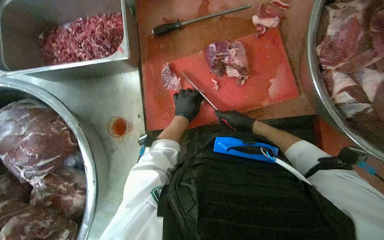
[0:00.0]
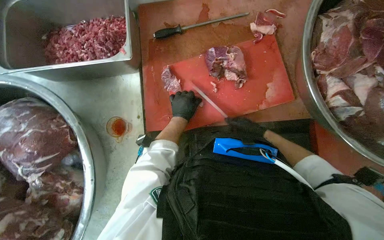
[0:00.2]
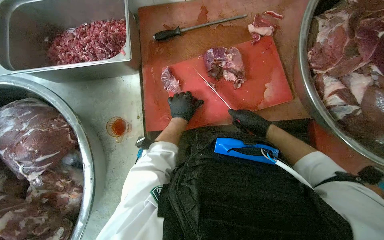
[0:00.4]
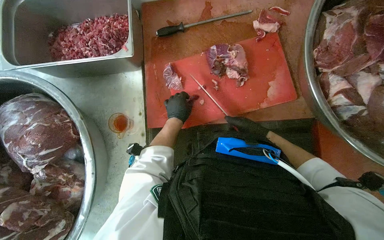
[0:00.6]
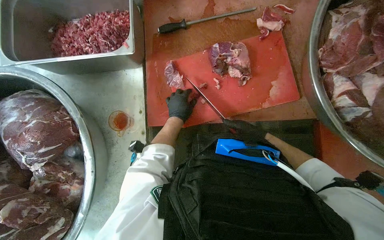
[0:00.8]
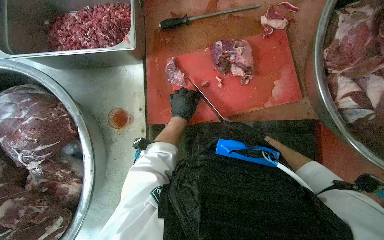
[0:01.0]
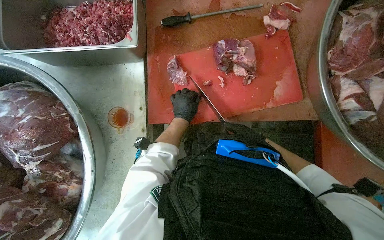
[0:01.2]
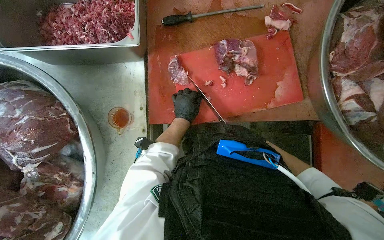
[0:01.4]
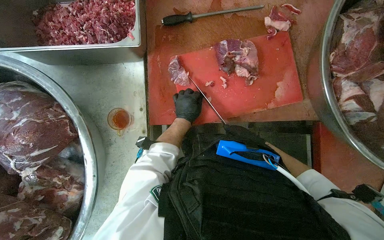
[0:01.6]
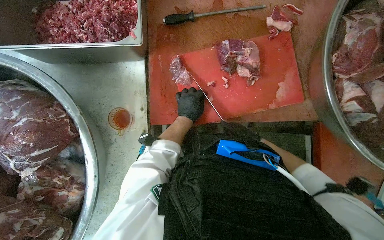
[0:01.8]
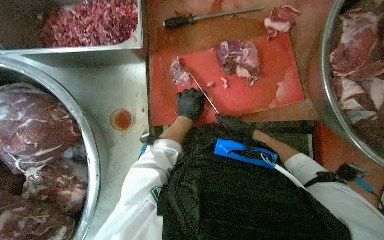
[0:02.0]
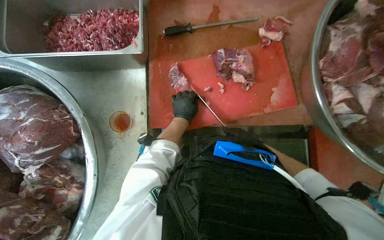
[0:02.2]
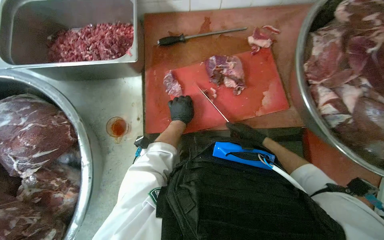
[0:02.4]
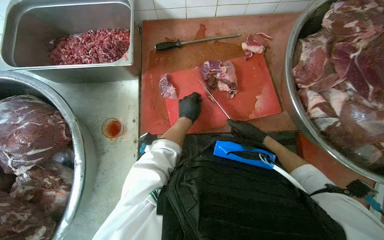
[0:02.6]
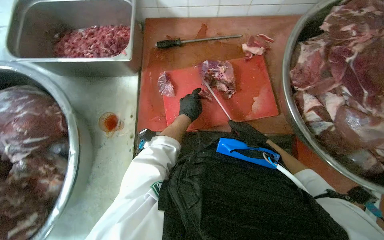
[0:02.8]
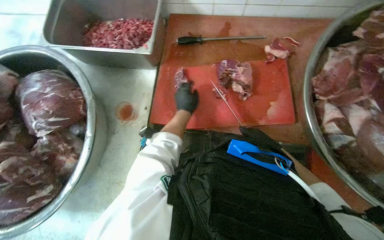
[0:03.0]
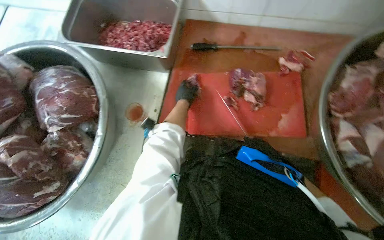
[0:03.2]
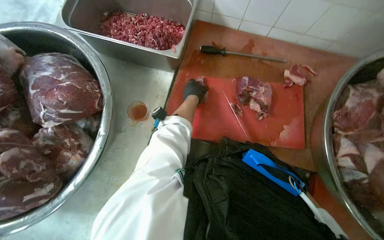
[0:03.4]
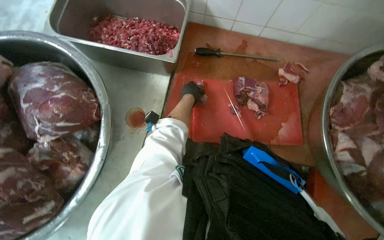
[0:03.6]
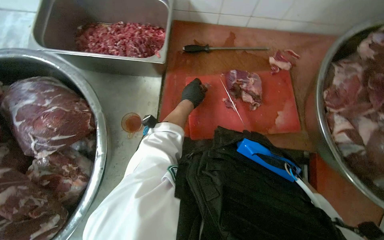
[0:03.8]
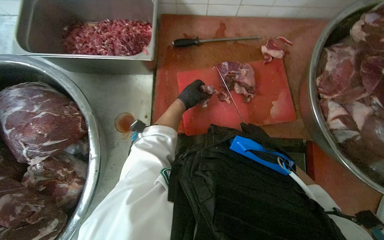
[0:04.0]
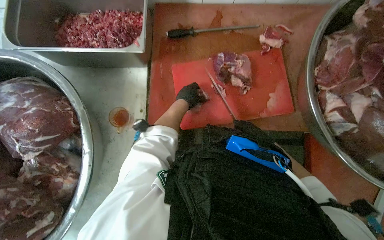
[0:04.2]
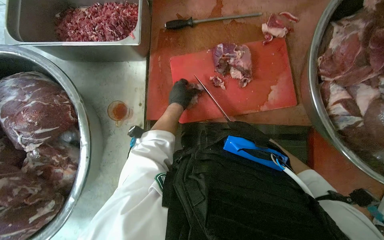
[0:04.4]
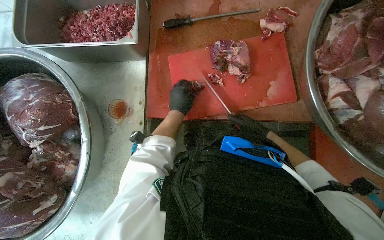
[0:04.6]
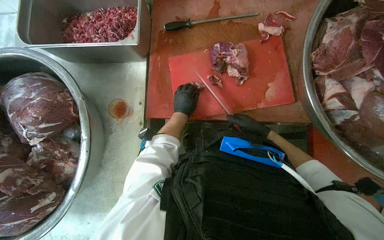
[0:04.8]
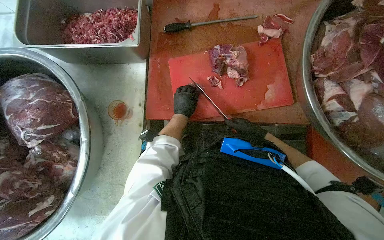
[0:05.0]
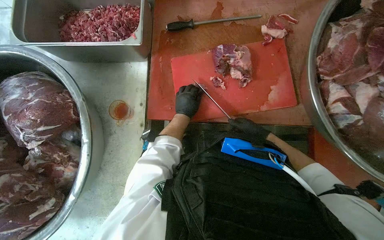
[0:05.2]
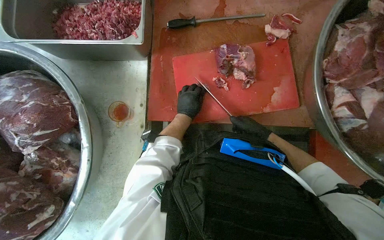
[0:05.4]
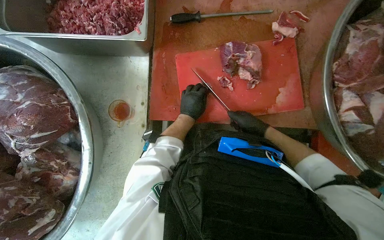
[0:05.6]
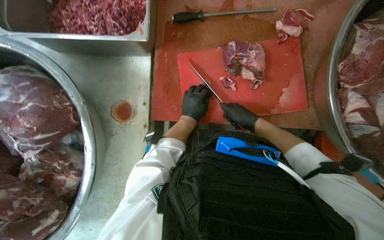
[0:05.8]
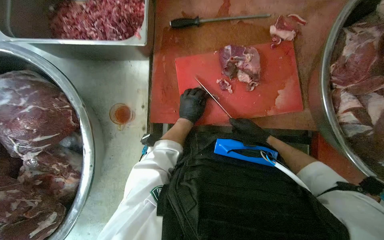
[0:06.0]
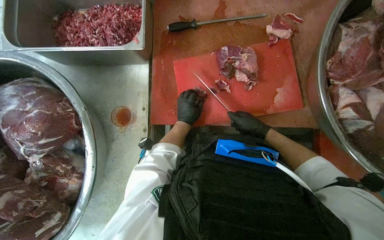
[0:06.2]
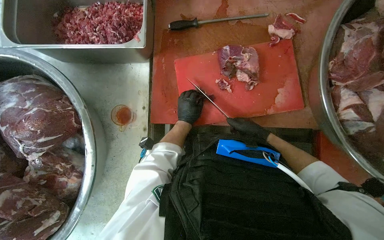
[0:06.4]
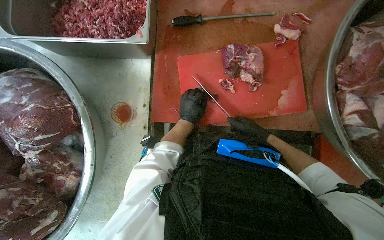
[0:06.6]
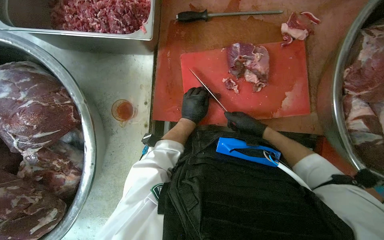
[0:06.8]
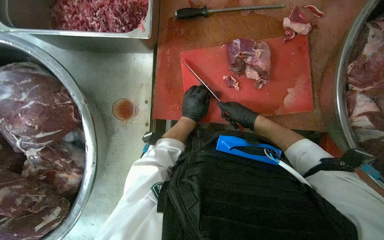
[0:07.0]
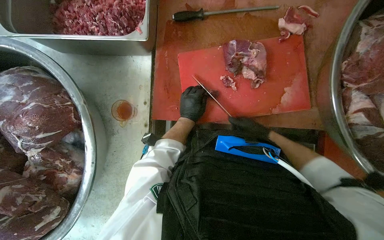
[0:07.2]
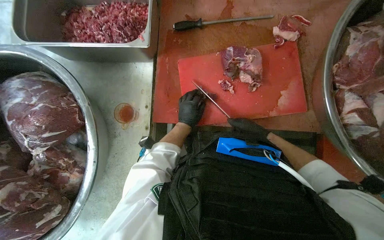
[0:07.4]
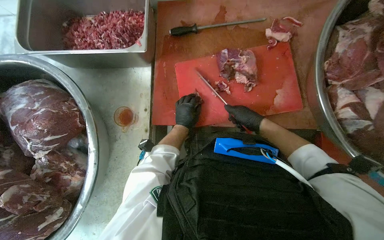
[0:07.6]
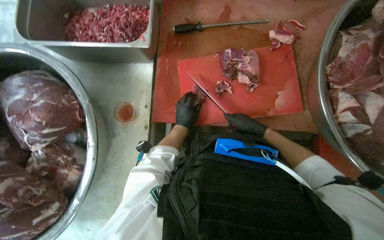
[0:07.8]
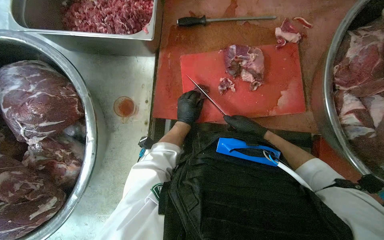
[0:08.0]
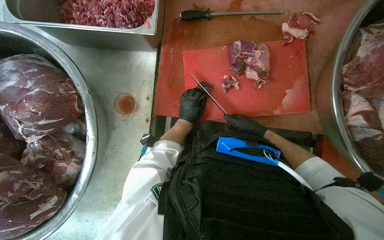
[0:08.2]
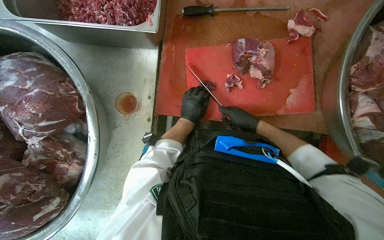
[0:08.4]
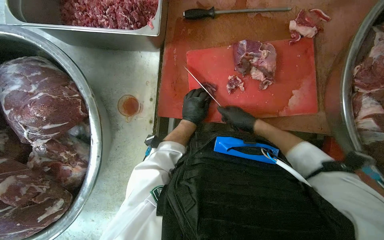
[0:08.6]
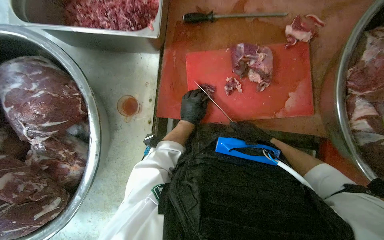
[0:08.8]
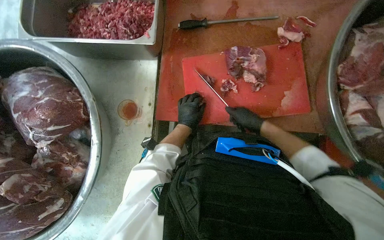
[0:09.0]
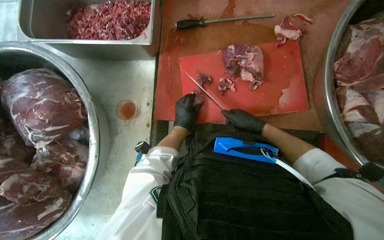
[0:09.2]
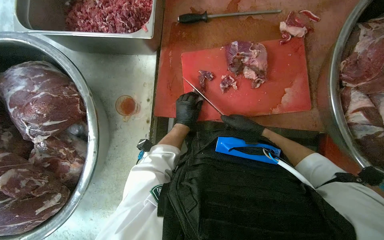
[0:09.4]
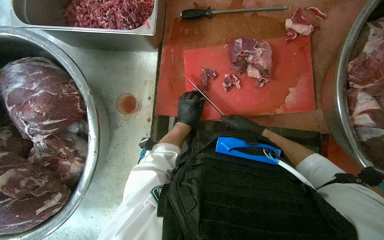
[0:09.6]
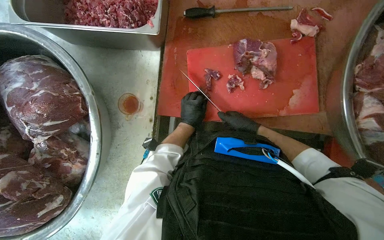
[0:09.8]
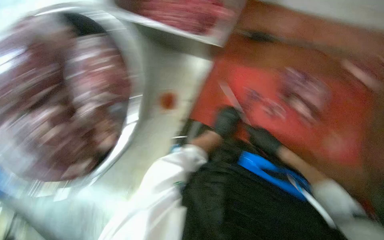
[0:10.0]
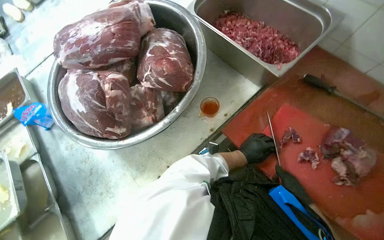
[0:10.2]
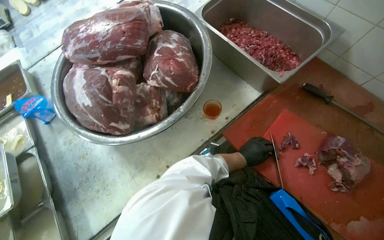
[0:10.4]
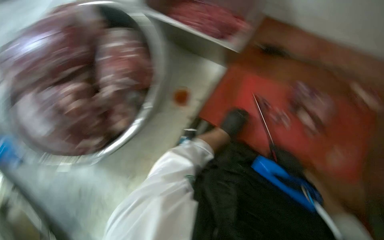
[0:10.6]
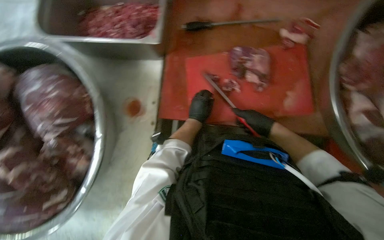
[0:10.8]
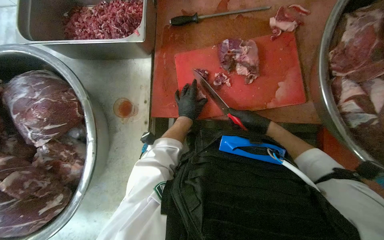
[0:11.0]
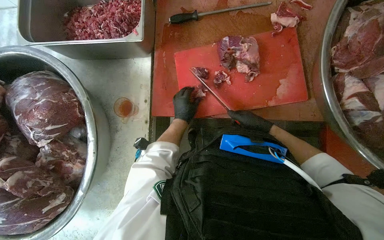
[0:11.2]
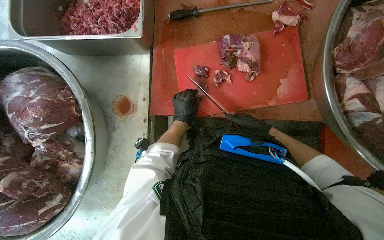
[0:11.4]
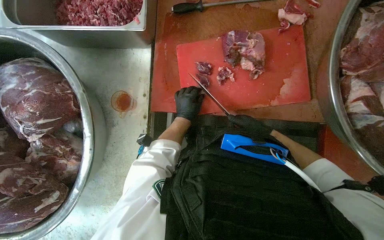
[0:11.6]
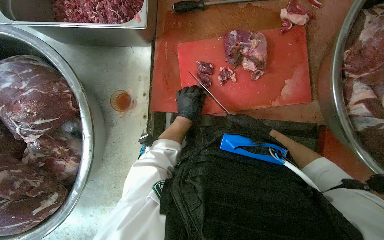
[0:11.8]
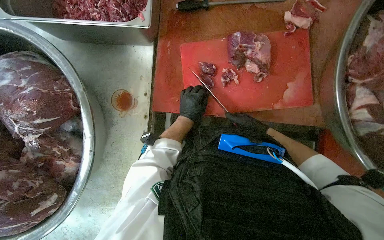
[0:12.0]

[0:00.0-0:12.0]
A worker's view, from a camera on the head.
Job: preparing food.
The whole recording: Cutting meat on board. The worker cuts large pieces of meat into smaller portions on a red cutting board.
0:00.0 to 0:01.6: The right hand moves farther from the camera, down the picture and to the right, some 15 cm.
0:04.4 to 0:06.0: The right hand goes roughly 10 cm nearer to the camera.
0:06.0 to 0:09.0: The hands make small movements and keep their place.
0:09.0 to 0:10.4: The left hand shifts approximately 20 cm to the right, down the picture and nearer to the camera. The right hand moves to the right and down the picture, approximately 15 cm.
0:10.4 to 0:12.0: The wearer looks about 45 degrees further to the right. The view tilts approximately 10 degrees downward.

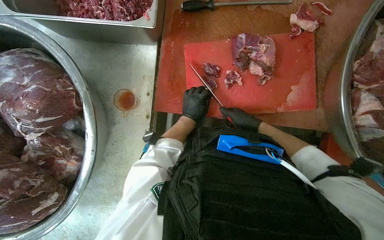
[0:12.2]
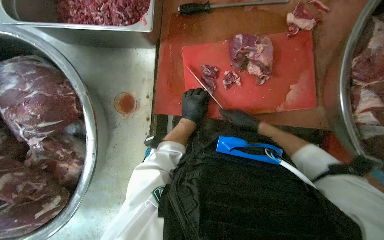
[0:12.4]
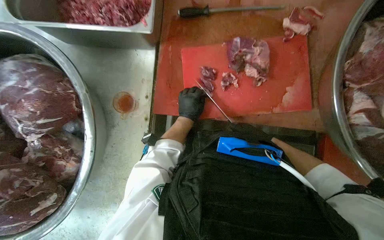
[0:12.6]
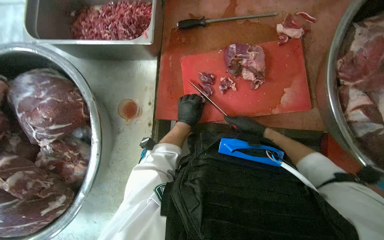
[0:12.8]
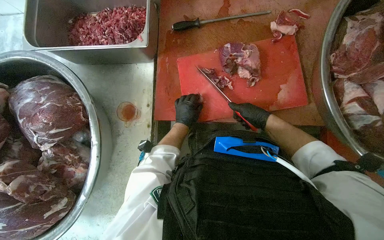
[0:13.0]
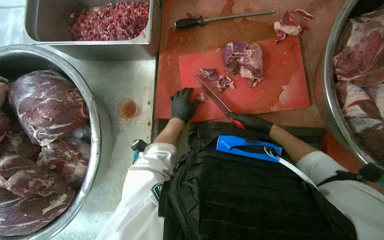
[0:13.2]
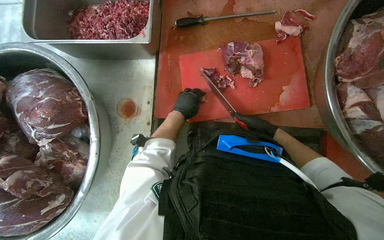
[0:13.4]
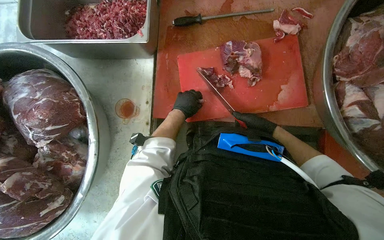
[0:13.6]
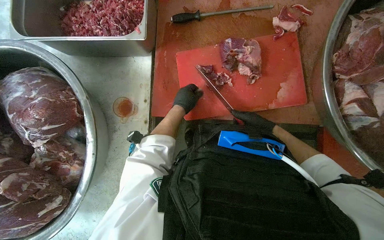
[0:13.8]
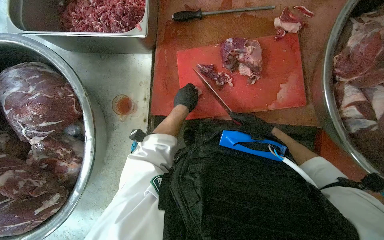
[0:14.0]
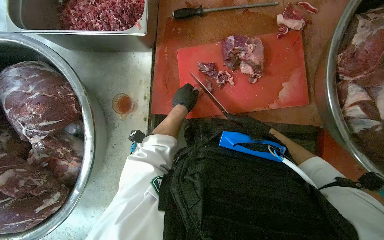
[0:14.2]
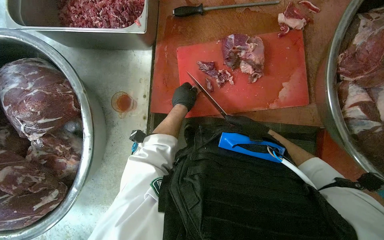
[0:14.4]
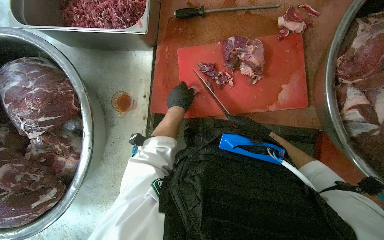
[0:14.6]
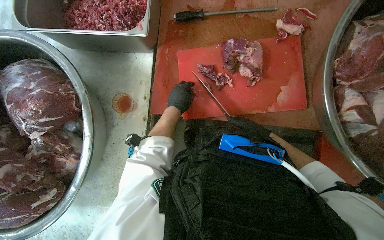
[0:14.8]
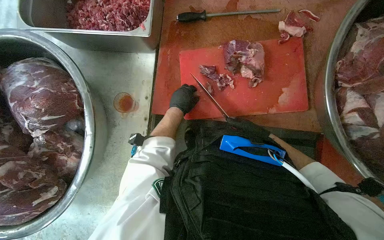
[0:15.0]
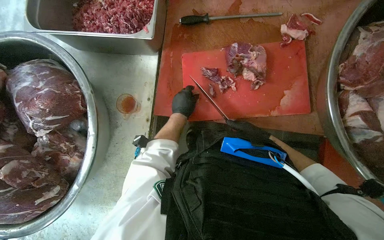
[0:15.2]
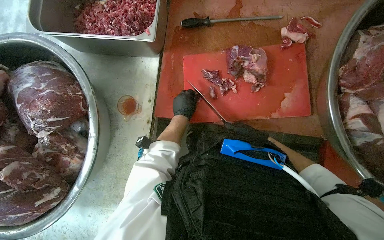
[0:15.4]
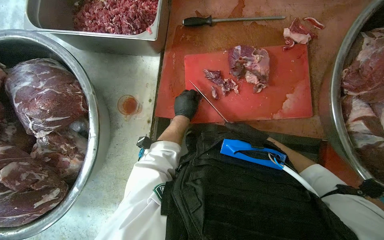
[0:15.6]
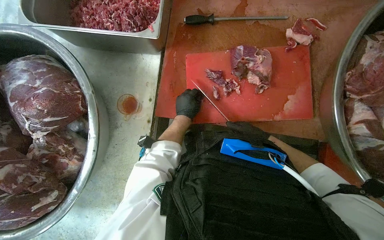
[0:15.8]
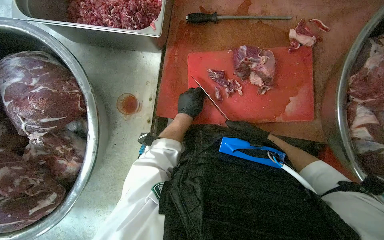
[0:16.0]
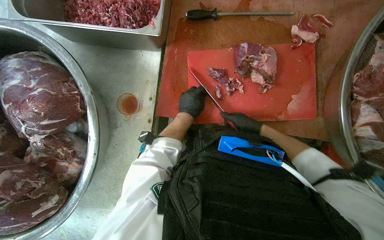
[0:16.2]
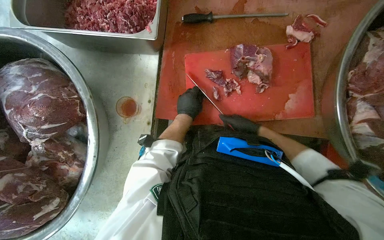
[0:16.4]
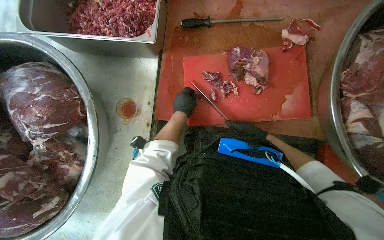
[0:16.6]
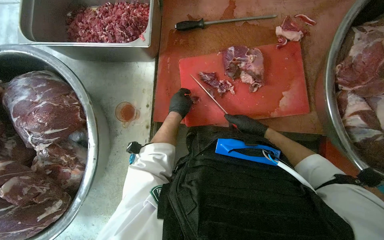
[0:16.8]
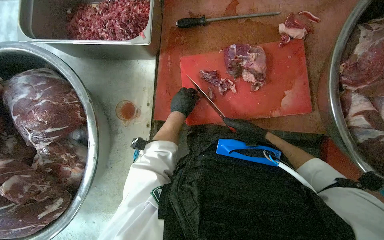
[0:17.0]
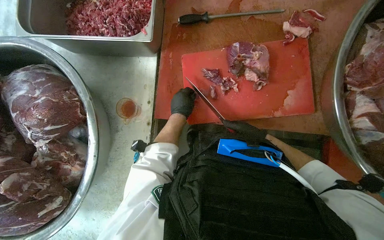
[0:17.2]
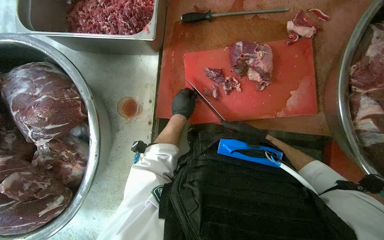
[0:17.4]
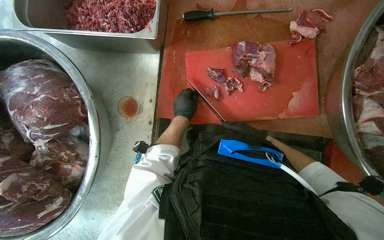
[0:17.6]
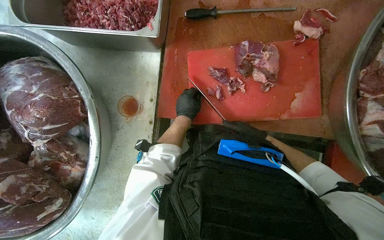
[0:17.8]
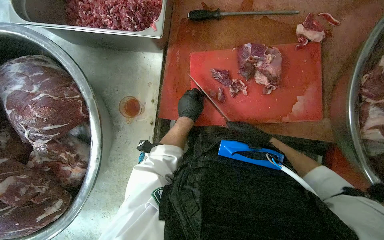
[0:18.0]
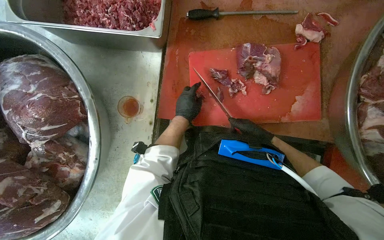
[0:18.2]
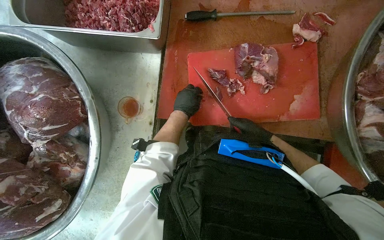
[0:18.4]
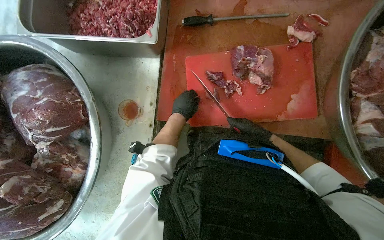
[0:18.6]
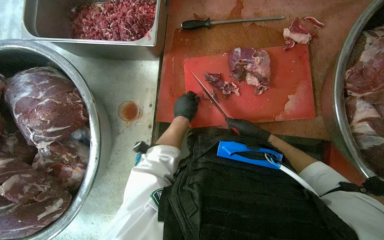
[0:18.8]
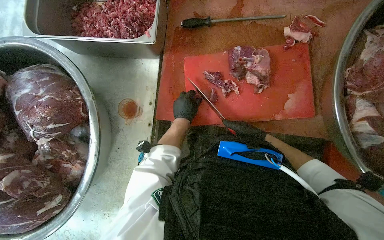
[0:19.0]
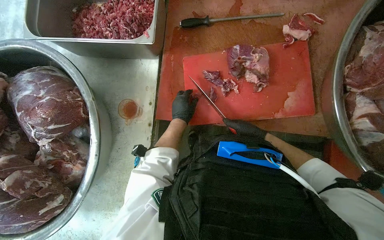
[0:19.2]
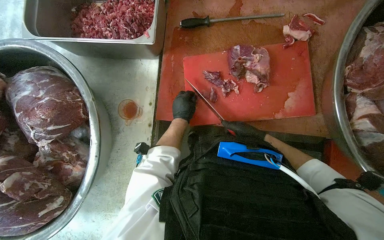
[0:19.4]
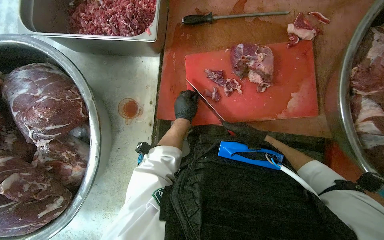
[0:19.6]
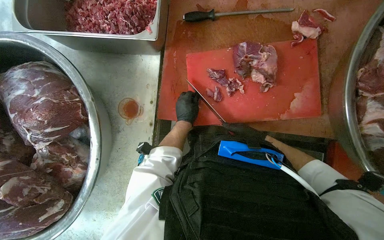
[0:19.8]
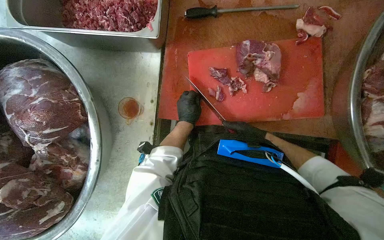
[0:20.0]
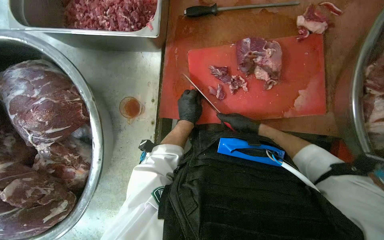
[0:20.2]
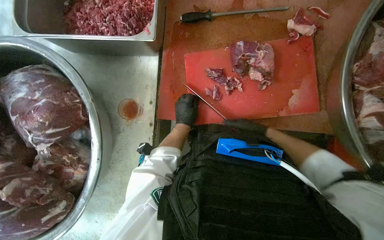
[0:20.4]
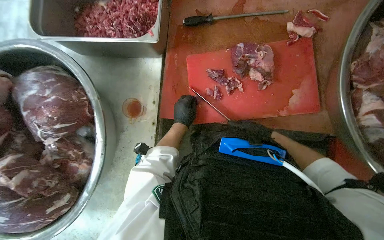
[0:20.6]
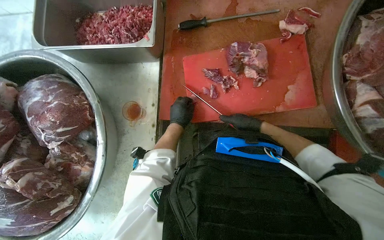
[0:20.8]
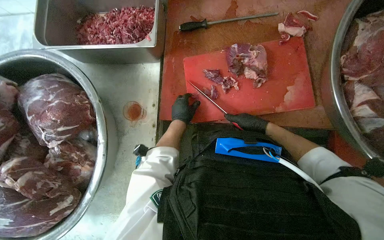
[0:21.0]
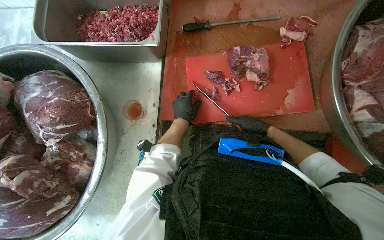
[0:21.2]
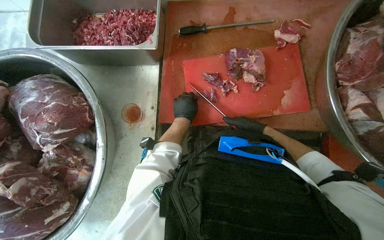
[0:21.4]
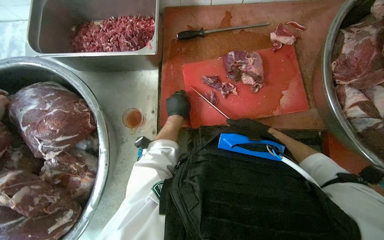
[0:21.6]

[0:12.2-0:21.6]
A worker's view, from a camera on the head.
Job: preparing food.
The whole recording: Cutting meat on board. The worker cuts large pieces of meat into smaller portions on a red cutting board.
0:12.2 to 0:21.6: The hands are busy where they are.
